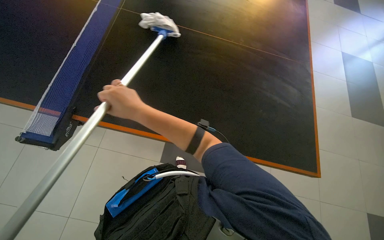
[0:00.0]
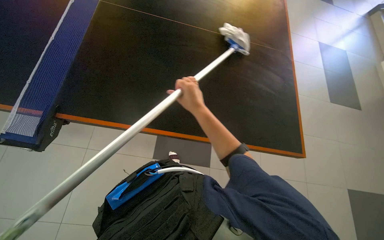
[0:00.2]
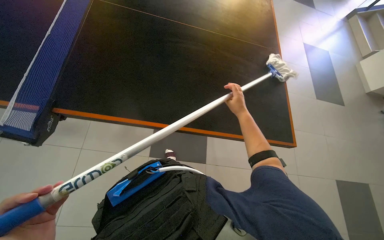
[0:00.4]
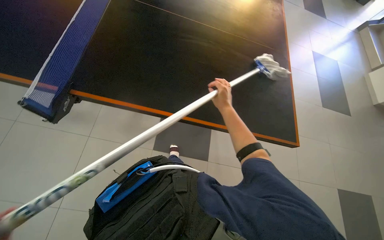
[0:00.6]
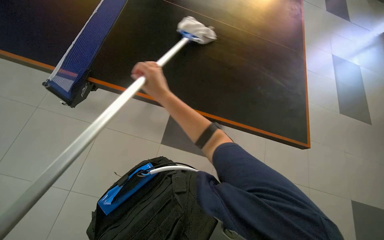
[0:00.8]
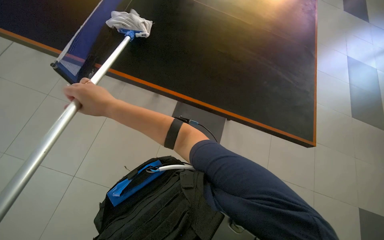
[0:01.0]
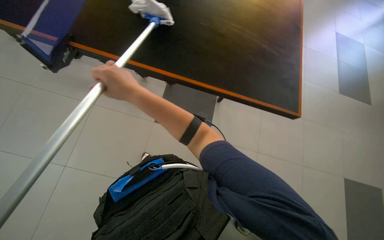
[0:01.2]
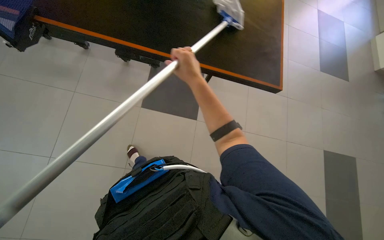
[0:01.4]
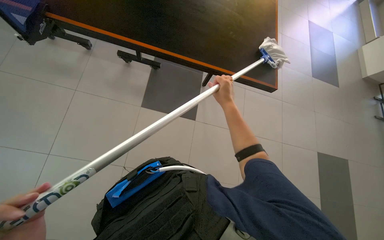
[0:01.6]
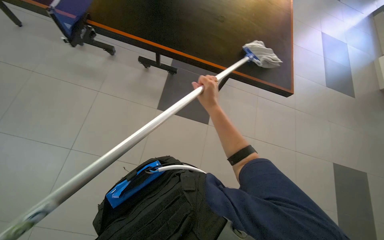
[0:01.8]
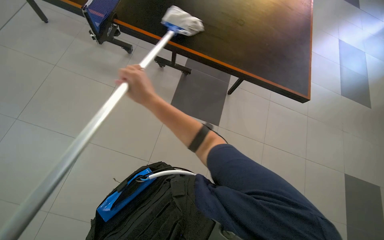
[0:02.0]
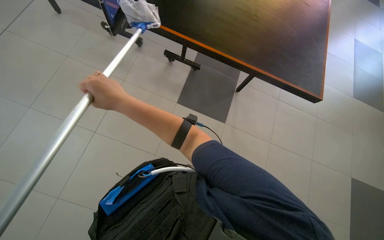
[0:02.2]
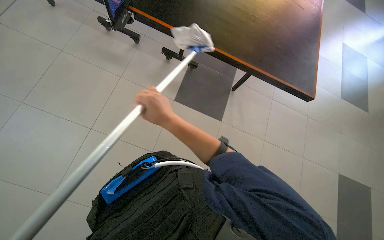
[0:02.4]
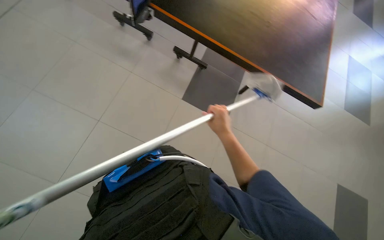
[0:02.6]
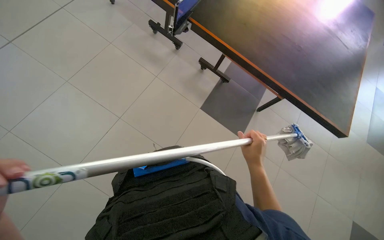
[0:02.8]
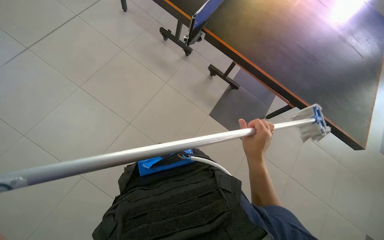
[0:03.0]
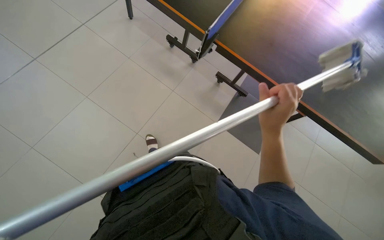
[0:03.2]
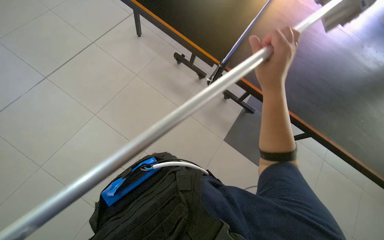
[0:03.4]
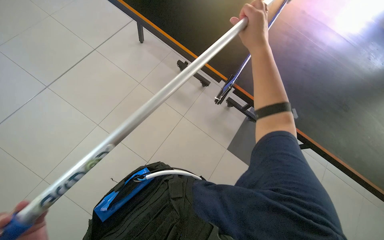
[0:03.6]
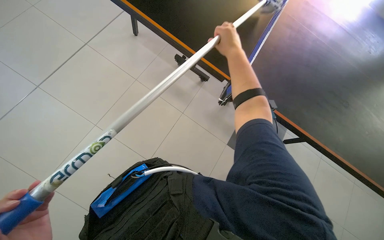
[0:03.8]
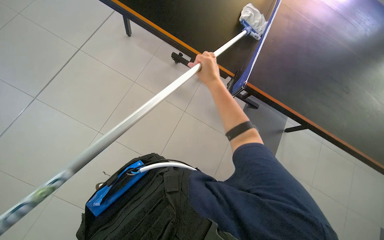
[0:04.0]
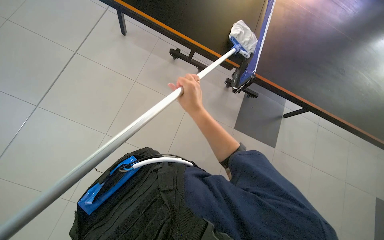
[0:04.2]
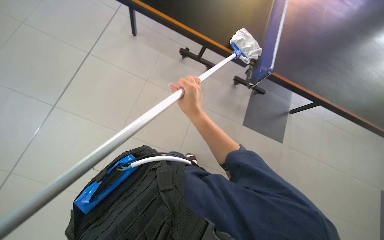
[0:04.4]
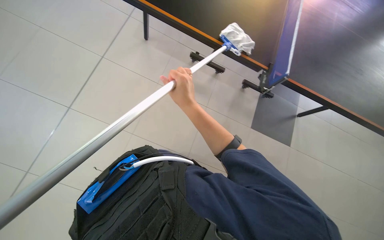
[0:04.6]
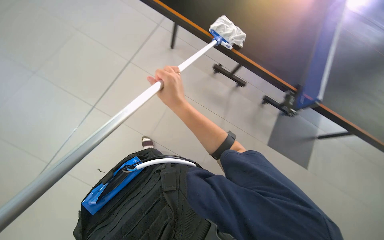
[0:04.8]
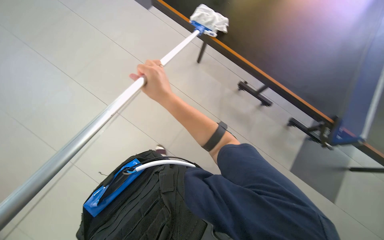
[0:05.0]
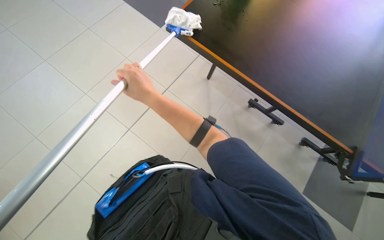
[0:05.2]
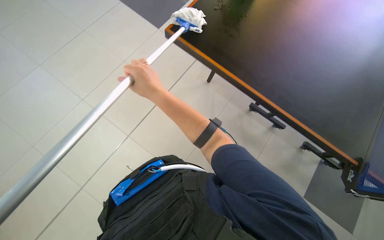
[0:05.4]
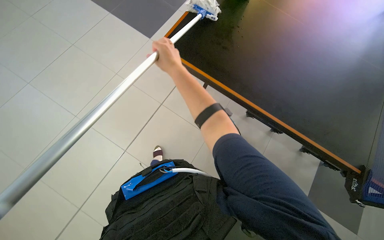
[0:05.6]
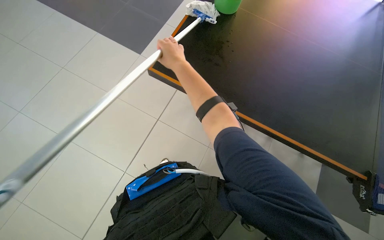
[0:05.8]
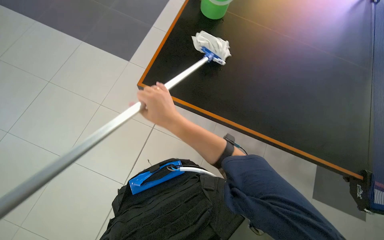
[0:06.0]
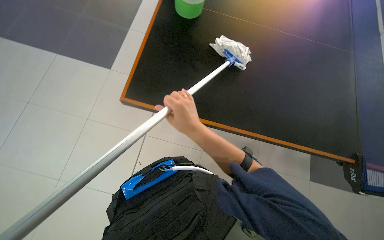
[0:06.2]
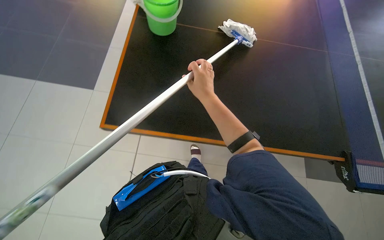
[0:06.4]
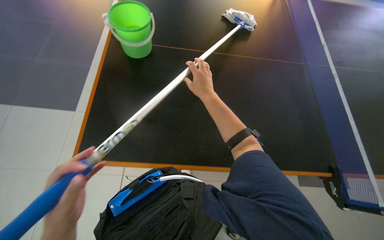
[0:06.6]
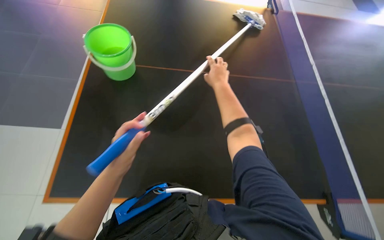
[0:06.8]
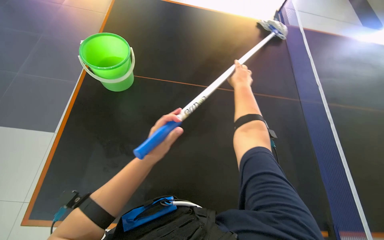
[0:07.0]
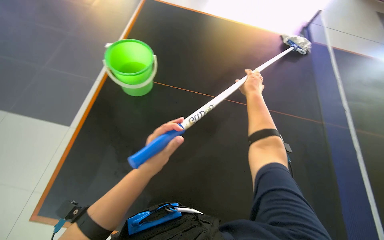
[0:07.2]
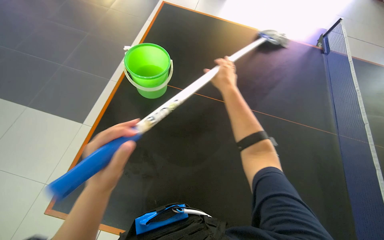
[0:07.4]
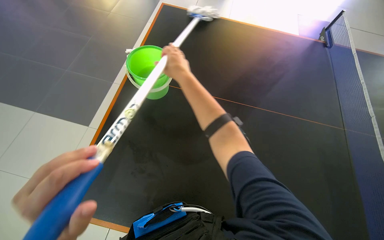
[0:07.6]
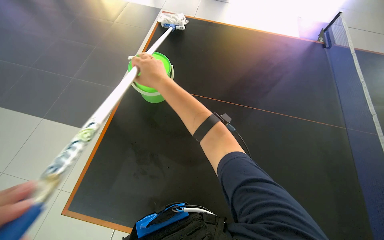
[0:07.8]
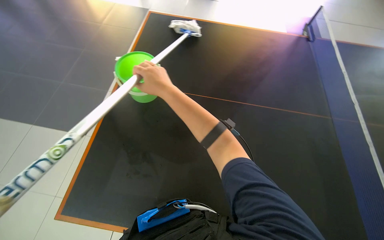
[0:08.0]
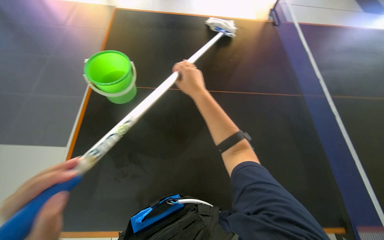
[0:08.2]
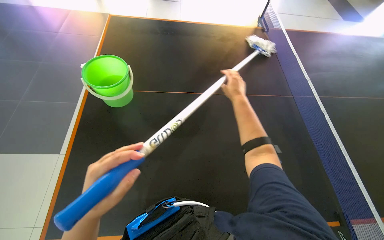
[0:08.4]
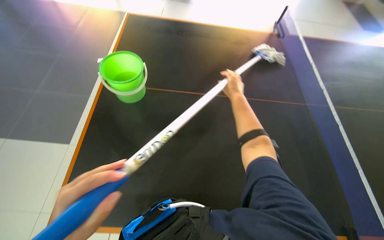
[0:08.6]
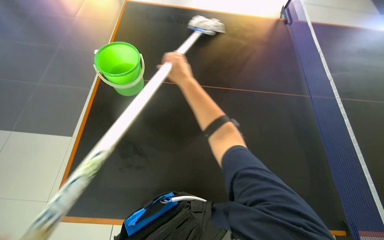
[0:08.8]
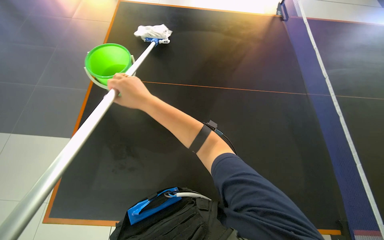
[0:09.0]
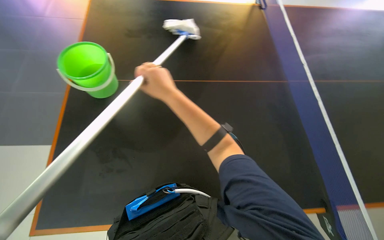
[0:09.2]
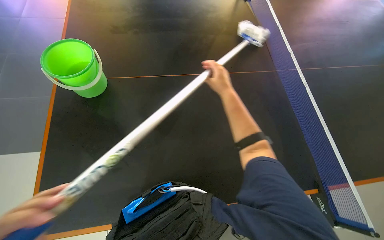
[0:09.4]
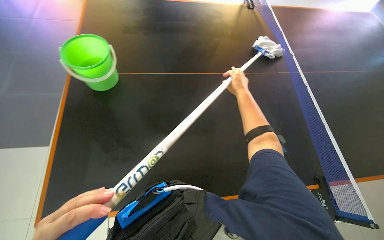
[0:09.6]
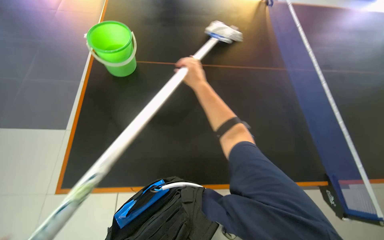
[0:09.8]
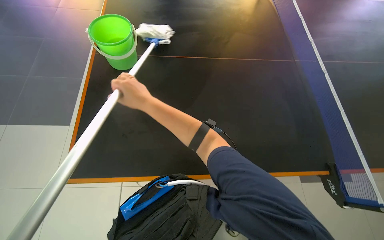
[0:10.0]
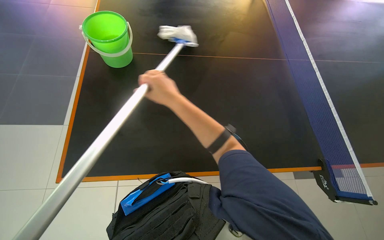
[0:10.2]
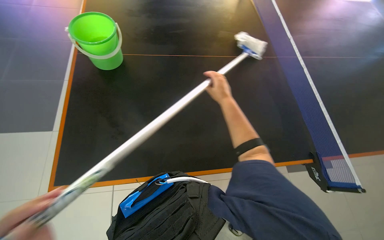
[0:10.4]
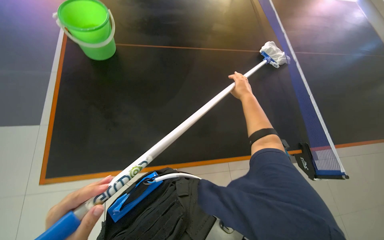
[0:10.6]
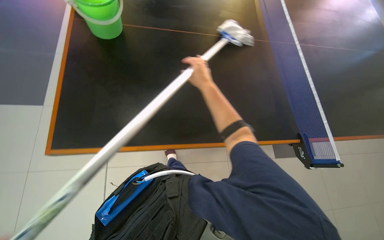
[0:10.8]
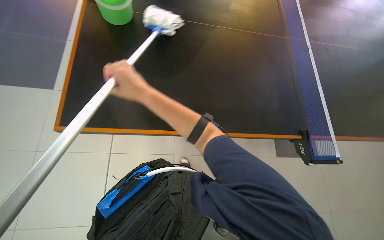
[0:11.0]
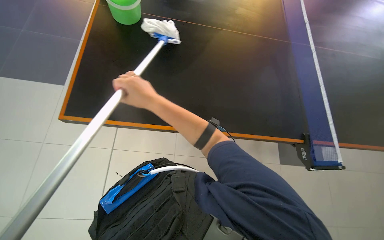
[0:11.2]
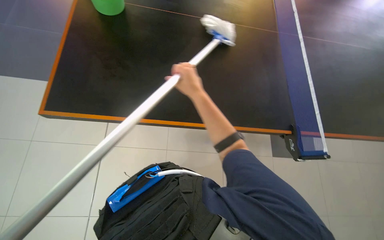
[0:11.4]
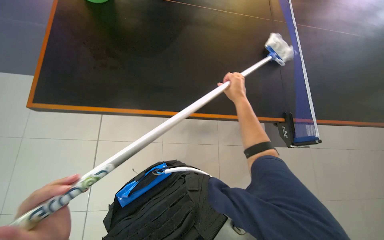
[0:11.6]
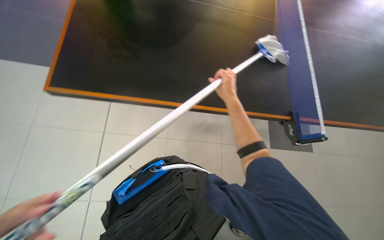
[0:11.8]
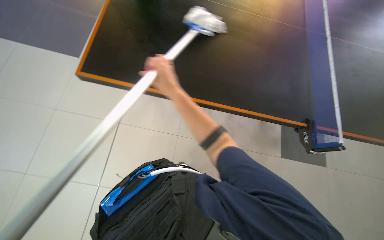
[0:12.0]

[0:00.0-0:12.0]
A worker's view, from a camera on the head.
Job: wiping surfaces.
The whole recording: Cleaning table surface with mop. The worker cleans the black table surface using a mop.
0:00.0 to 0:01.6: The right hand goes left and right, about 40 cm each way, reversing 2 times.
0:01.6 to 0:03.0: The right hand goes about 25 cm nearer to the camera and down the picture, and goes to the left and returns, roughly 35 cm each way.
0:03.0 to 0:04.4: The right hand is displaced up the picture and to the left by some 50 cm.
0:04.4 to 0:06.0: The right hand shifts approximately 15 cm to the left, and moves roughly 15 cm up the picture and comes back.
0:06.0 to 0:07.6: The right hand shifts some 20 cm up the picture, and travels to the right and back again, roughly 25 cm each way.
0:07.6 to 0:09.0: The right hand heads down the picture, covering about 10 cm, and moves some 30 cm to the right and comes back.
0:09.0 to 0:10.4: The right hand swings left and right, some 30 cm each way, with 2 reversals.
0:10.4 to 0:12.0: The right hand swings left and right, approximately 35 cm each way, with 3 reversals.

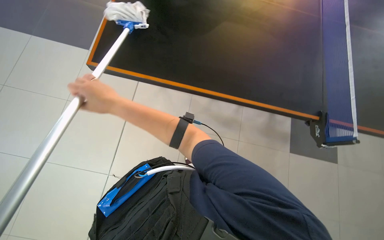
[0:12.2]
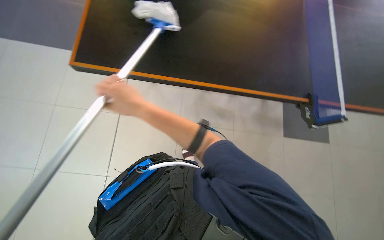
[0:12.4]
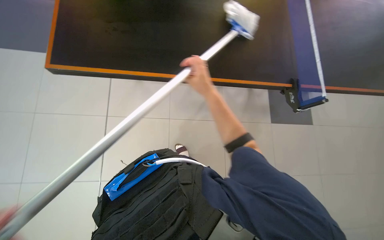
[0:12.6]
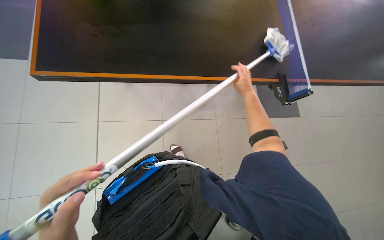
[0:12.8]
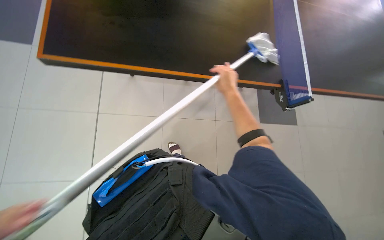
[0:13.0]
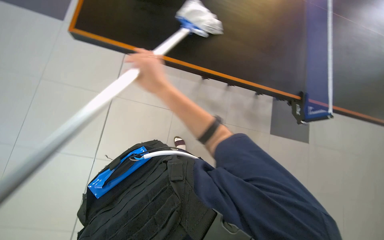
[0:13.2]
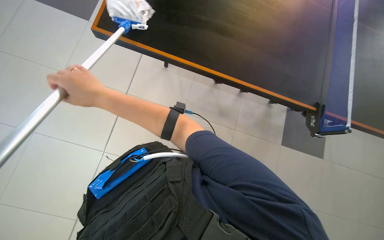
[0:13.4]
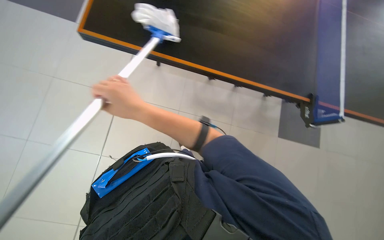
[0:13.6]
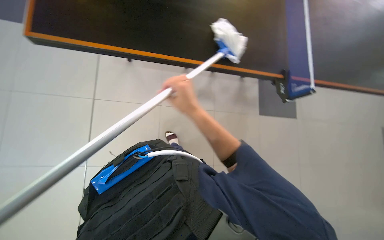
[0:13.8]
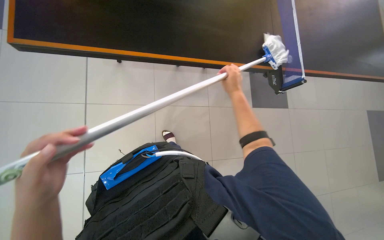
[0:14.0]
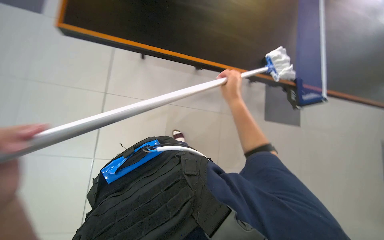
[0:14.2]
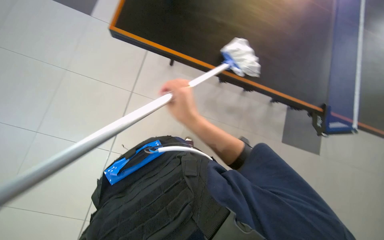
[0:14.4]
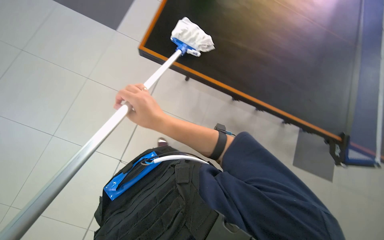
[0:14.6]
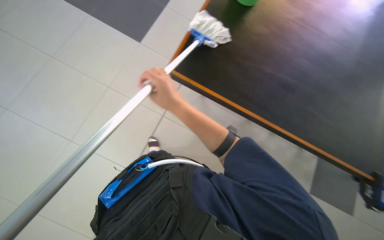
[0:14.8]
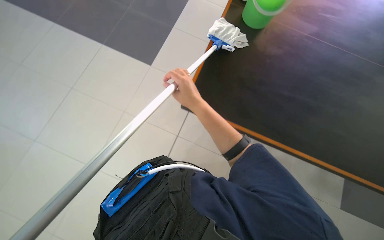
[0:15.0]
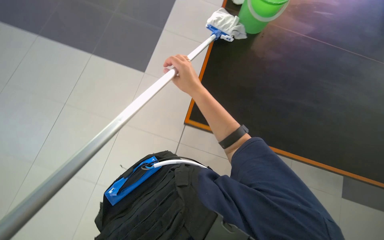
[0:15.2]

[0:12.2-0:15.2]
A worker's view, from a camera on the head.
Job: wiping surfaces.
The whole recording: Cleaning table surface with mop. The worker cleans the black table surface using a mop.
0:12.2 to 0:13.8: The right hand swings left and right, approximately 40 cm each way, with 2 reversals.
0:13.8 to 0:15.2: The right hand moves left and right over roughly 25 cm, changing direction 2 times.

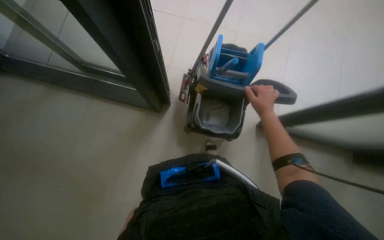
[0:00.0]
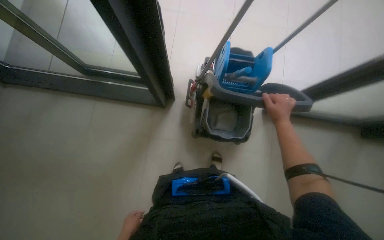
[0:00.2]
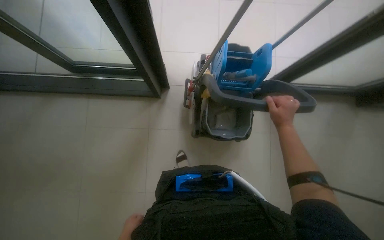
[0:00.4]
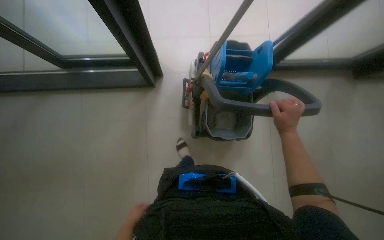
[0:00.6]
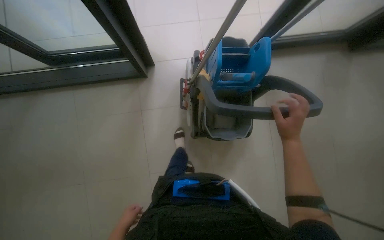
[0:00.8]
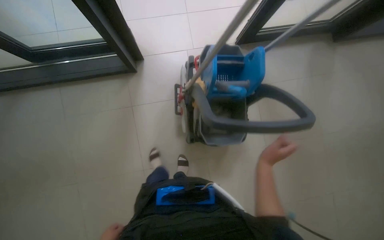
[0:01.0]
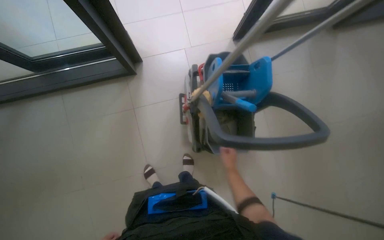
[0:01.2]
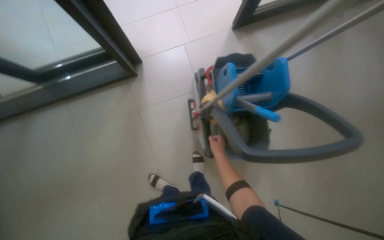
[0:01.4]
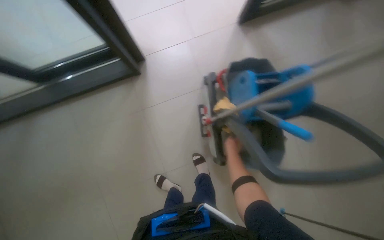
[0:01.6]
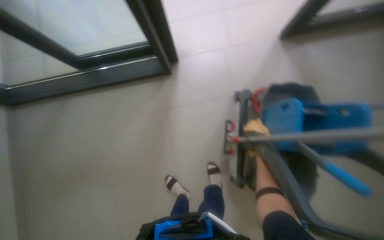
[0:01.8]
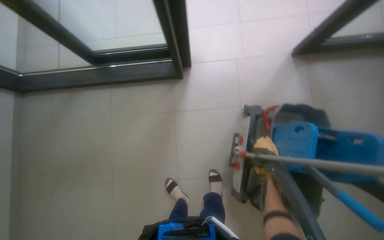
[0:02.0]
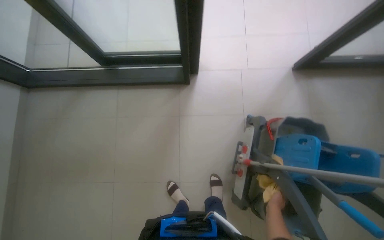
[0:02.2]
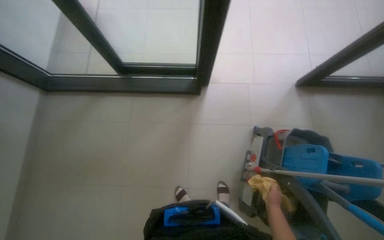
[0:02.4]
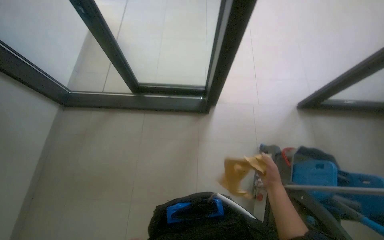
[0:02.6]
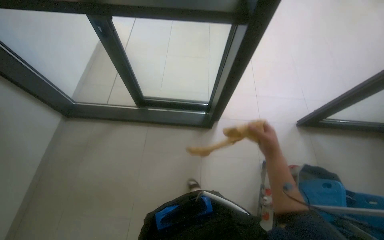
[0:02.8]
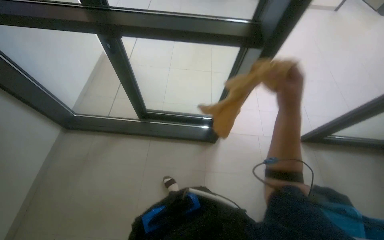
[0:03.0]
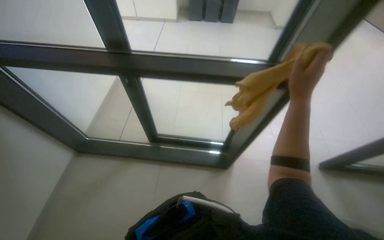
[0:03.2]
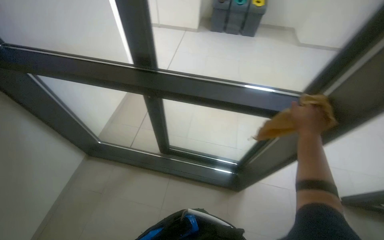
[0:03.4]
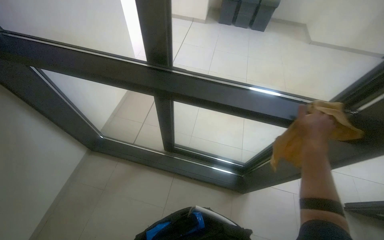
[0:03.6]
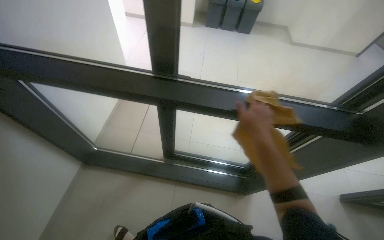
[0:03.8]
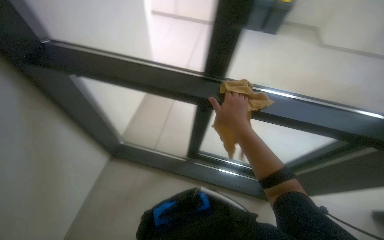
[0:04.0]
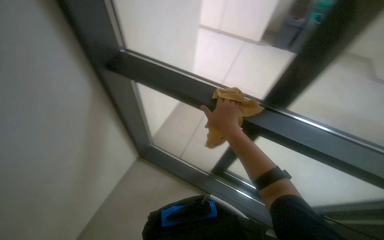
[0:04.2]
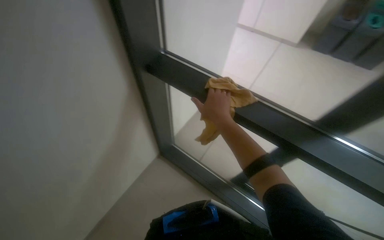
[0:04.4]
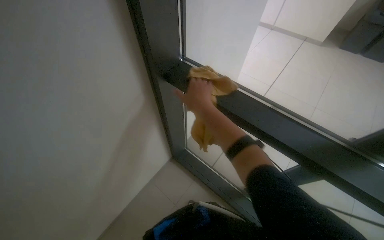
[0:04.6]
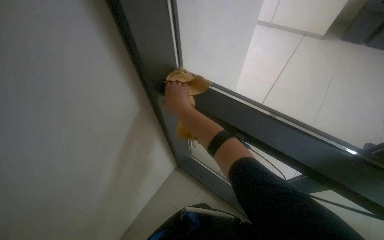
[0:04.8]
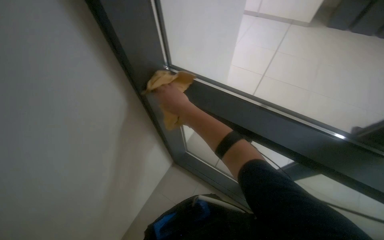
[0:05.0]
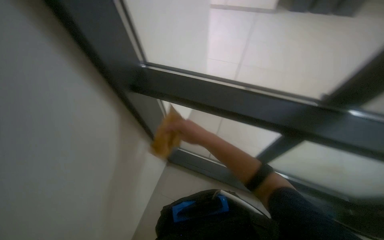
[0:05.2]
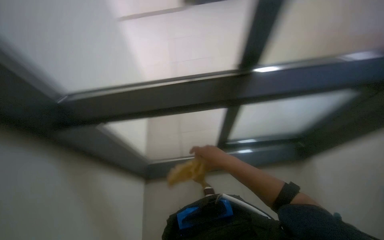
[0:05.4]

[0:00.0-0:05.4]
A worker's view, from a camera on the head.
Job: wiping surfaces.
The whole recording: Wiping glass partition frames. The worker wipes the black frames of the glass partitions with a yellow cloth.
0:00.0 to 0:01.4: The right hand shifts roughly 30 cm farther from the camera and to the left.
0:01.4 to 0:02.8: The camera is carried to the left, about 50 cm. The wearer looks approximately 15 degrees further upward. Everything in view rotates approximately 25 degrees clockwise.
0:02.8 to 0:04.0: The camera travels some 50 cm.
0:04.0 to 0:05.4: The scene turns some 40 degrees counterclockwise in the picture.
